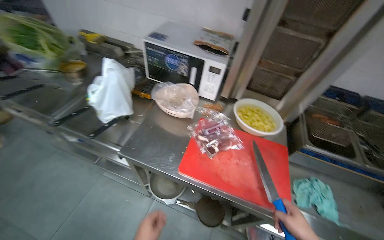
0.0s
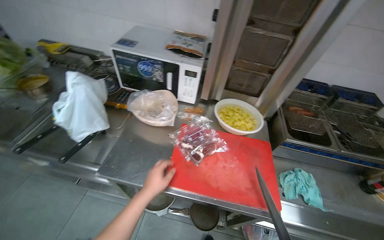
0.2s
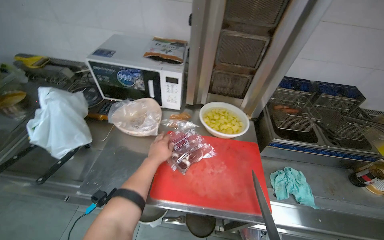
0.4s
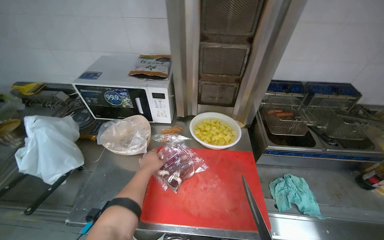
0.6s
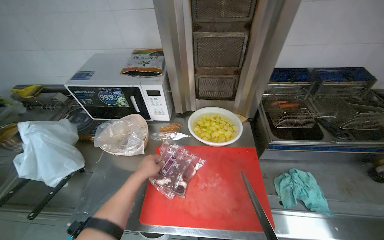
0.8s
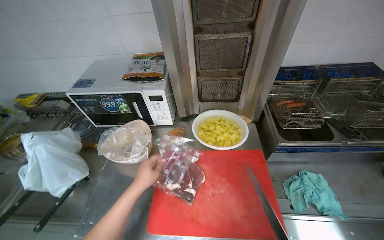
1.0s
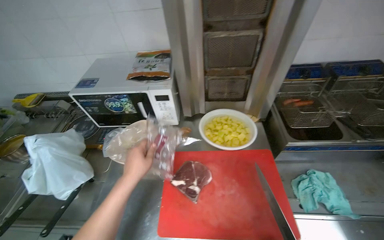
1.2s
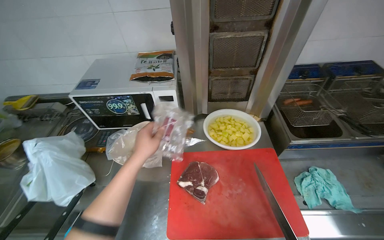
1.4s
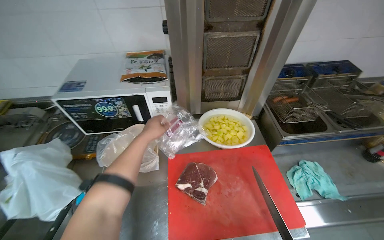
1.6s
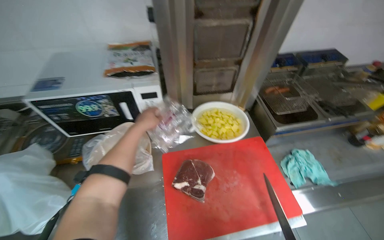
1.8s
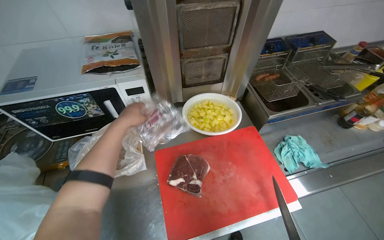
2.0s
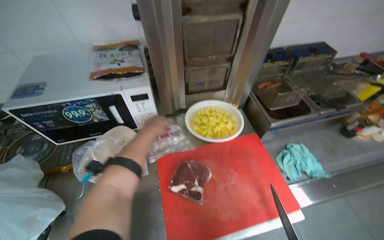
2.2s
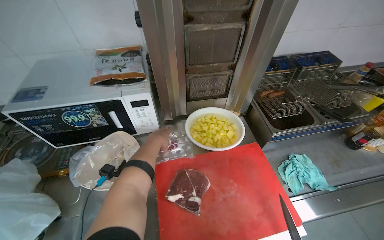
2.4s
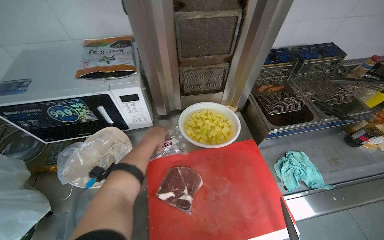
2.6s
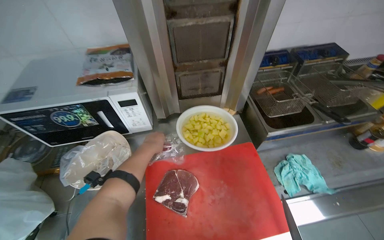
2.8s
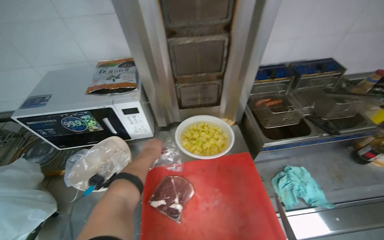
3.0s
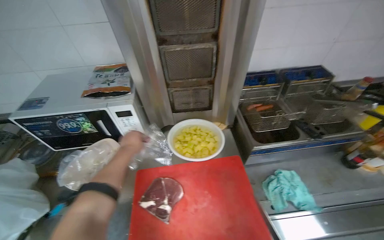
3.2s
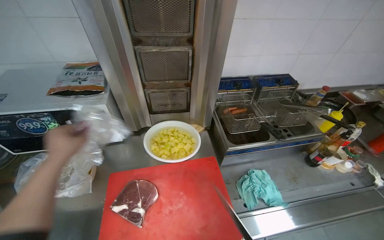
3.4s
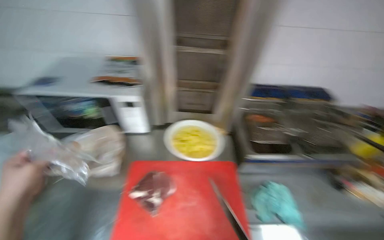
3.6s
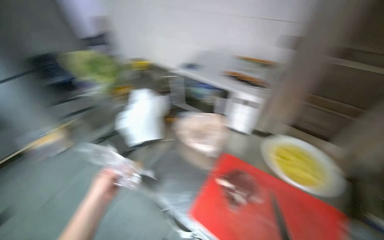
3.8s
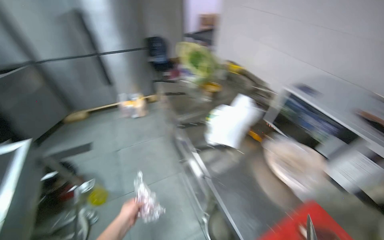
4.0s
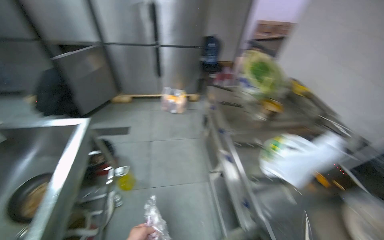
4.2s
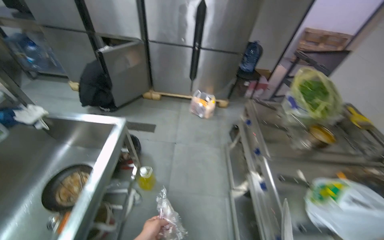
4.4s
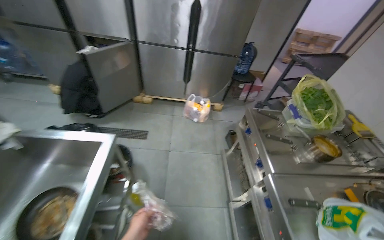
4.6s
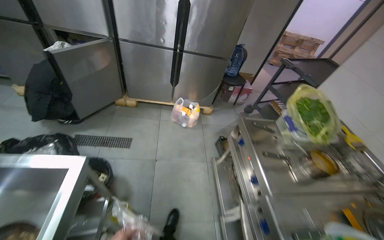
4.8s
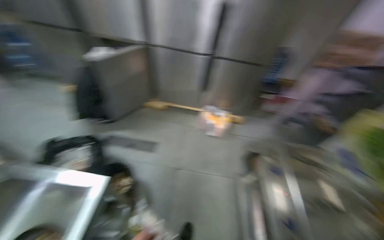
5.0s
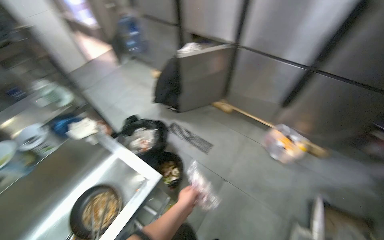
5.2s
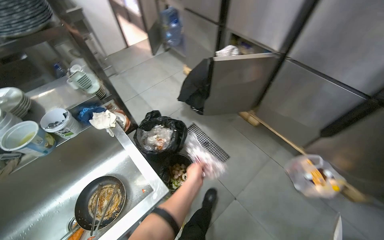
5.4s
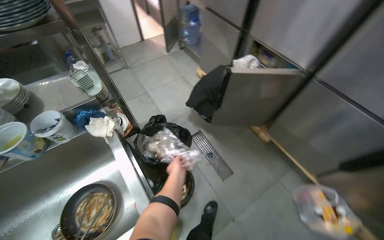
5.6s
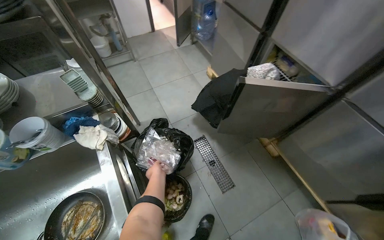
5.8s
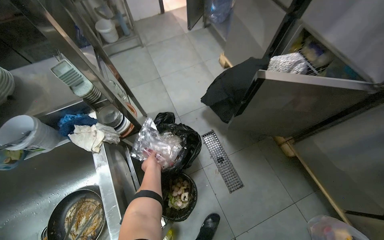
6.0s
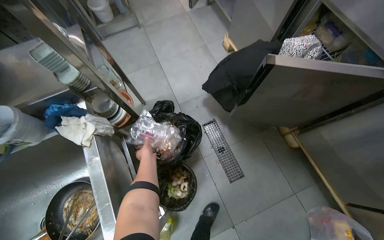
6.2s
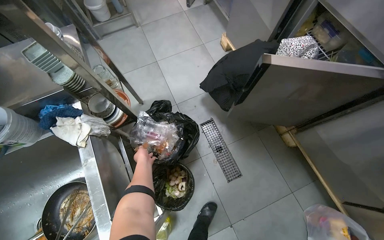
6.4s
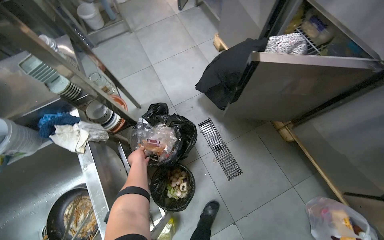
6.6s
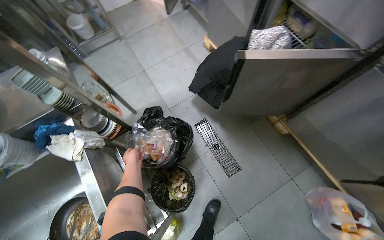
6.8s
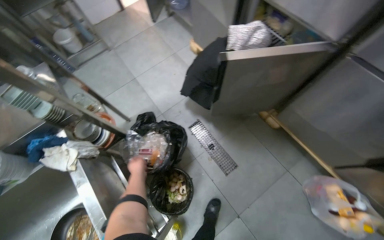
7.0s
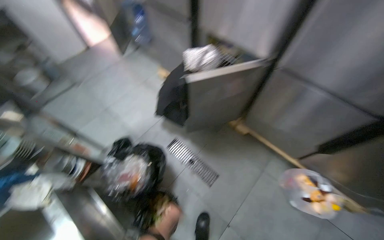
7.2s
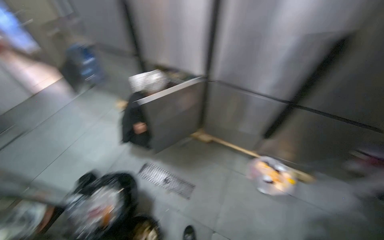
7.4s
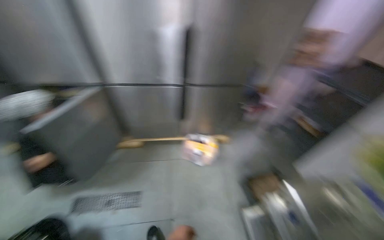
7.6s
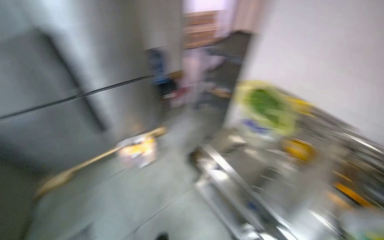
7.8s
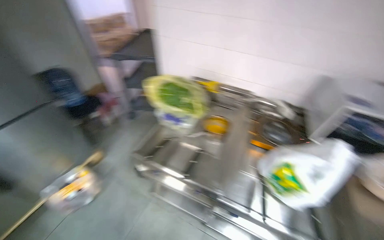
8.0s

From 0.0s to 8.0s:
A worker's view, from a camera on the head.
Job: preparing food.
The whole recording: Unwrapping meat for preparation. The worker unwraps pieces of meat from plastic packaging on a cutting board.
From 0.0s to 1.6s: The wearer's head swings about 25 degrees to the right.
From 3.2s to 4.8s: The camera is carried about 1 m. The head turns to the left by some 95 degrees.
From 4.8s to 6.4s: The camera travels some 80 cm. The head turns to the left by roughly 60 degrees. The view tilts roughly 20 degrees downward.
From 6.4s to 8.0s: The camera is carried approximately 90 cm. The wearer's head swings roughly 130 degrees to the right. The view tilts about 20 degrees upward.

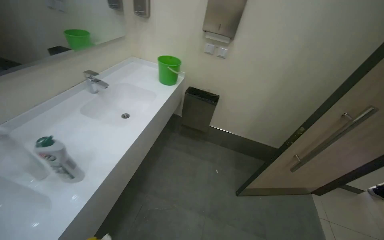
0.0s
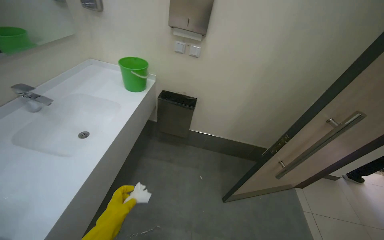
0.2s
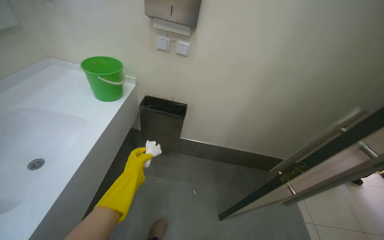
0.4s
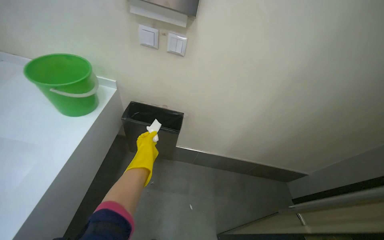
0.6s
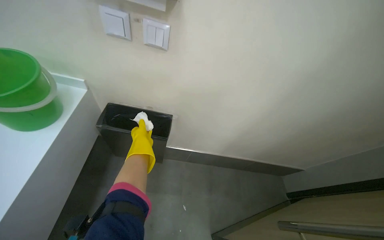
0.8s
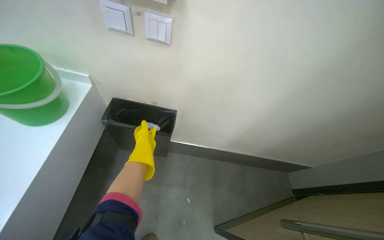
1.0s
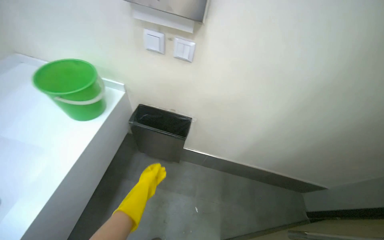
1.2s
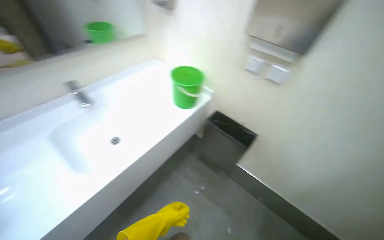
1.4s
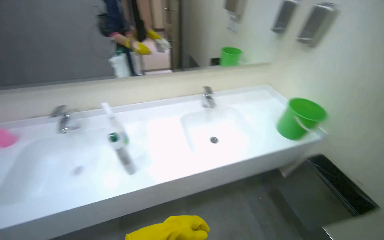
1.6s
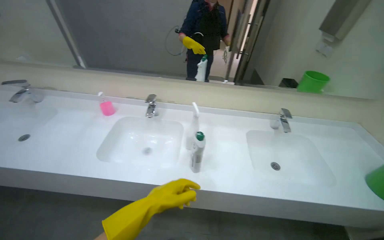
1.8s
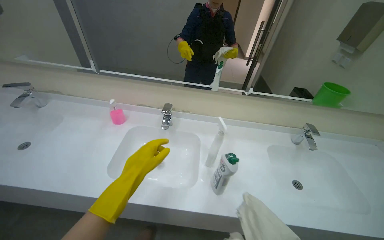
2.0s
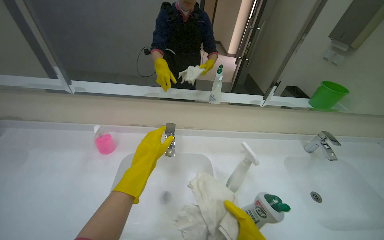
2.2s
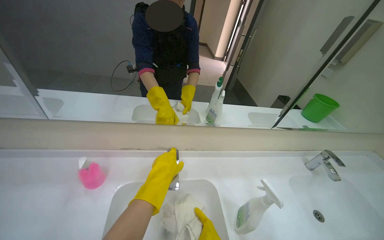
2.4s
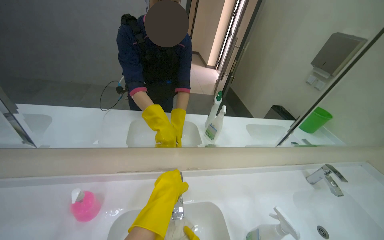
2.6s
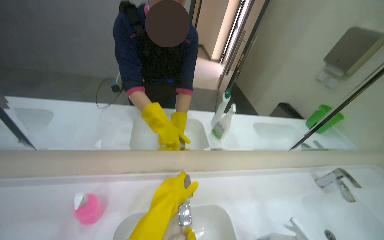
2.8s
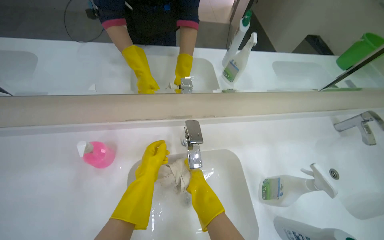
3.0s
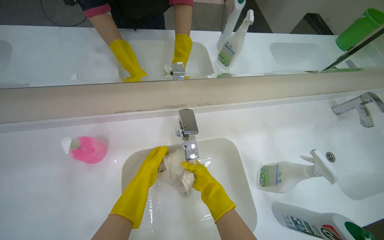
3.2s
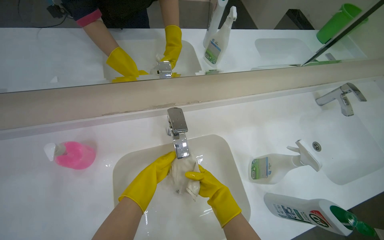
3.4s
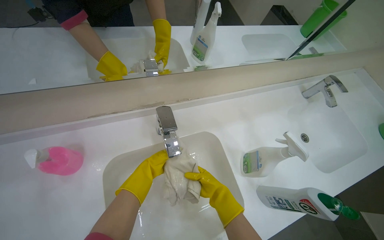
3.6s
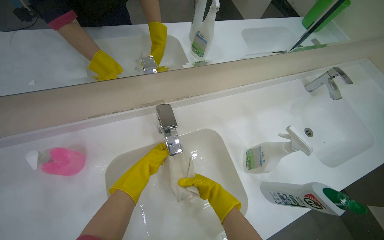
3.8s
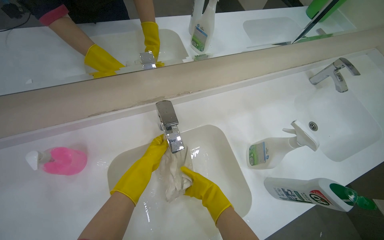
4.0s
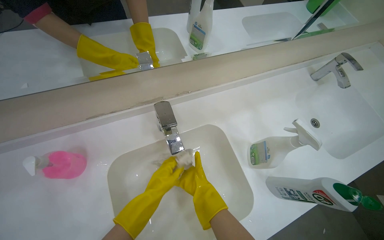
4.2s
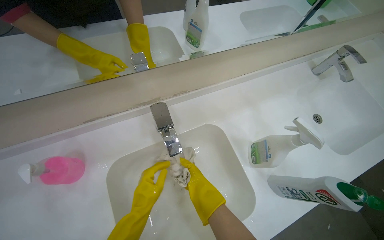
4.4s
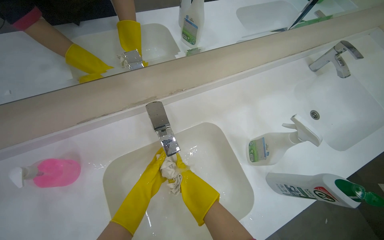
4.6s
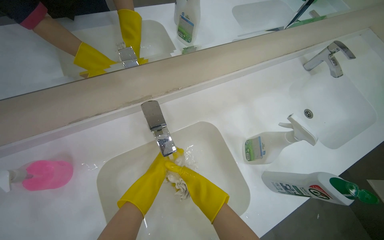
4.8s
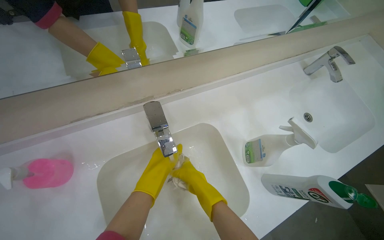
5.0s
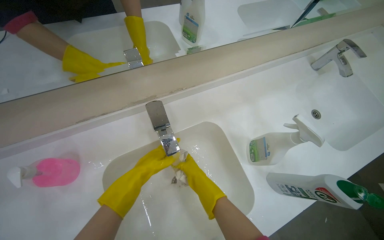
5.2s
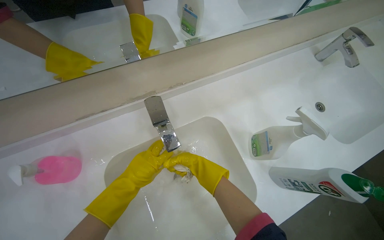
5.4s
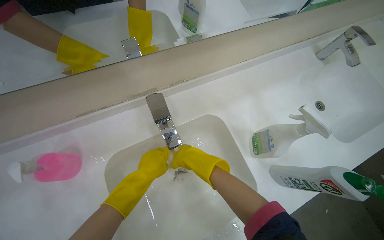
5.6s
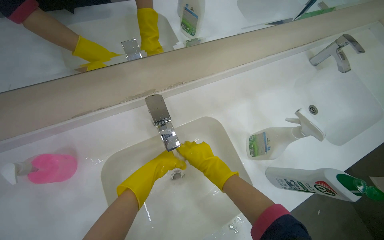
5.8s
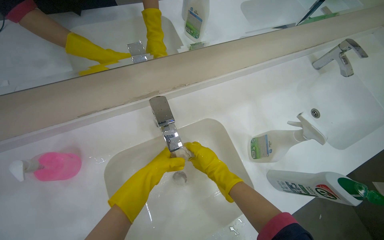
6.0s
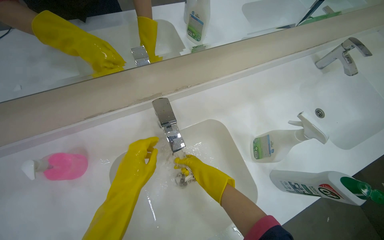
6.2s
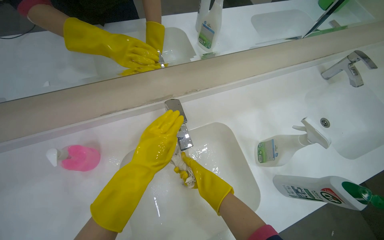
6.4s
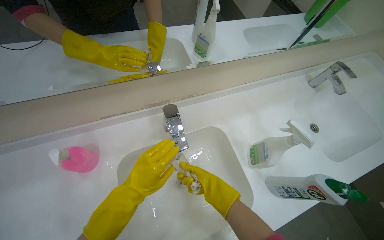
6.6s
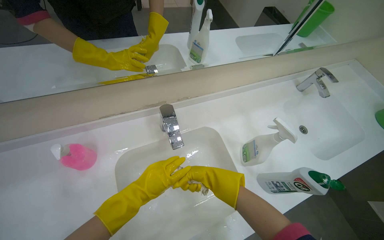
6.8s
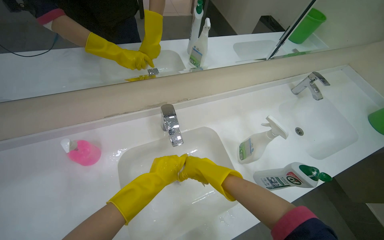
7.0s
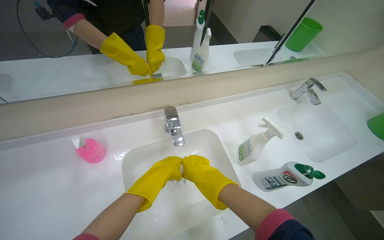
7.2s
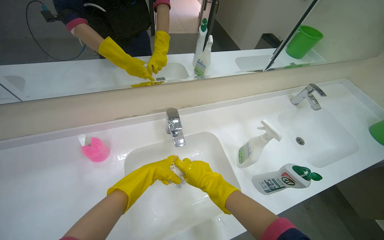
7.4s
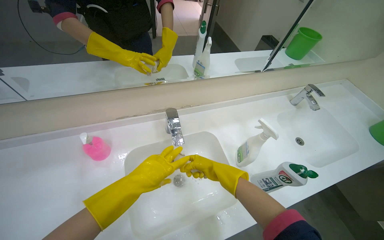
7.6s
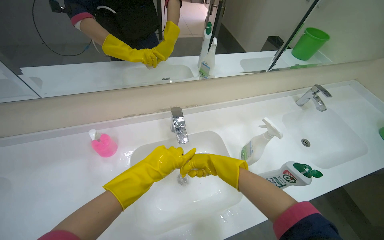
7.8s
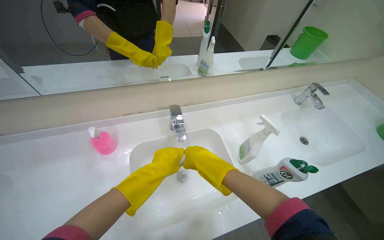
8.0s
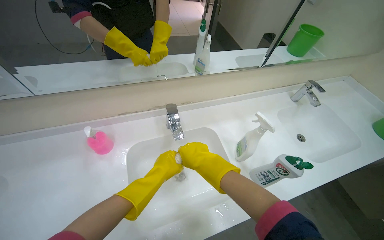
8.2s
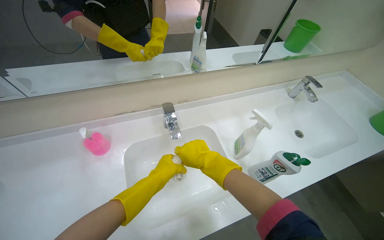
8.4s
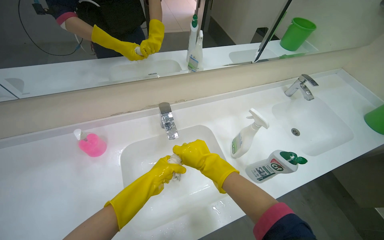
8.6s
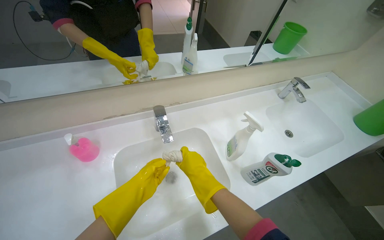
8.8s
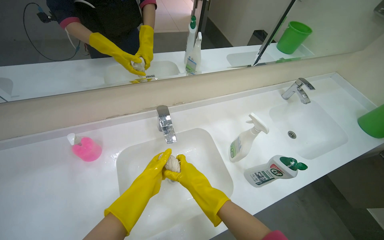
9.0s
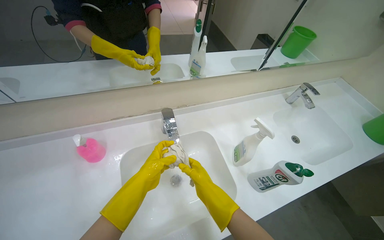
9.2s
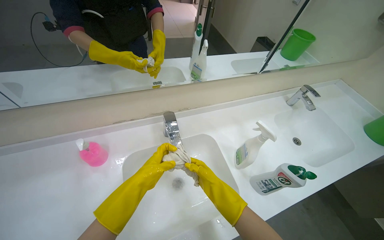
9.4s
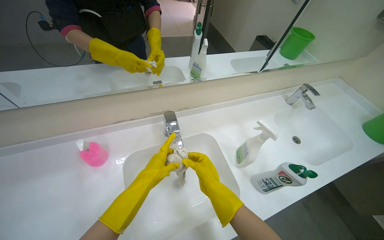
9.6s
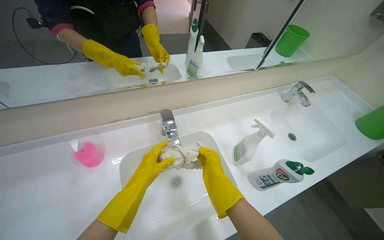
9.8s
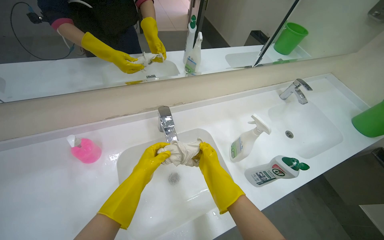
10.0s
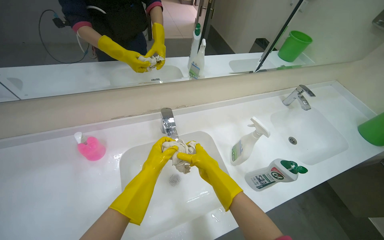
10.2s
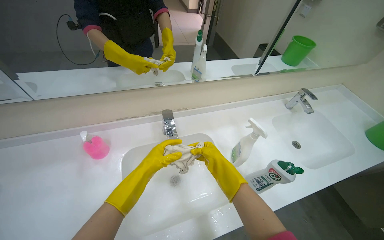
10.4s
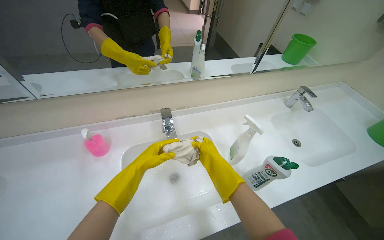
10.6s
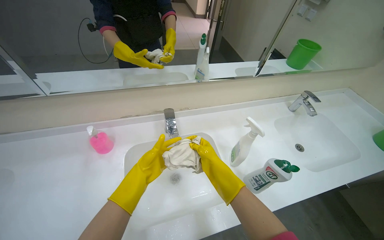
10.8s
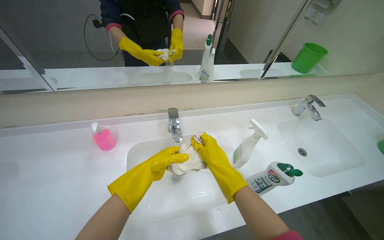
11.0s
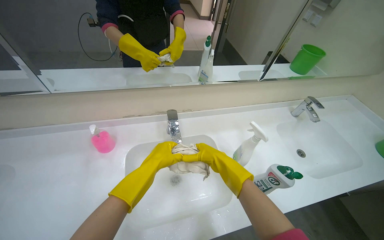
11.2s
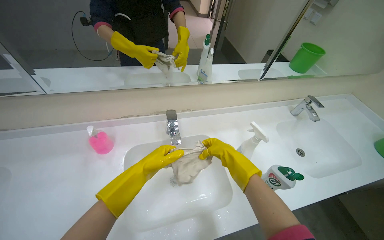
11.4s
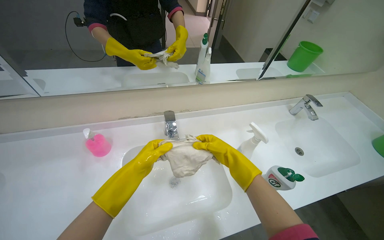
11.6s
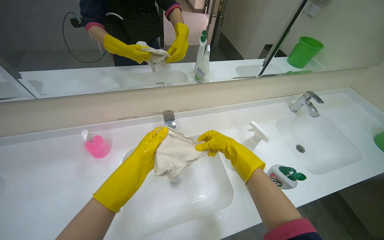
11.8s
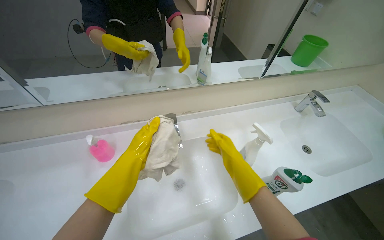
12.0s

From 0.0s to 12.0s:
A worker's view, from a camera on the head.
Job: preparing cleaning supplies.
The whole recording: Washing cleaning cloth. The worker washes and wrings out a cleaning cloth in the sink.
From 0.0s to 1.6s: The head turns to the left by about 55 degrees.
From 1.6s to 3.0s: The camera is carried approximately 80 cm. The wearer looks about 15 degrees further downward.
From 3.0s to 4.4s: The left hand travels down the picture by roughly 10 cm.
From 4.4s to 6.0s: The left hand goes roughly 10 cm up the picture.
From 6.0s to 7.6s: The view tips upward by about 15 degrees. The left hand swings nearer and farther, about 15 cm each way, with 2 reversals.
From 9.0s to 10.4s: The right hand heads to the right, covering approximately 10 cm.
From 10.4s to 12.0s: The right hand moves nearer and farther over roughly 10 cm, changing direction 2 times.
